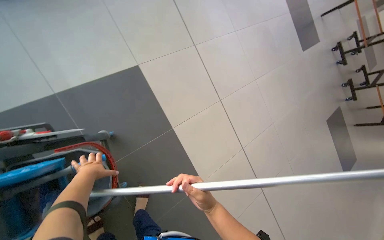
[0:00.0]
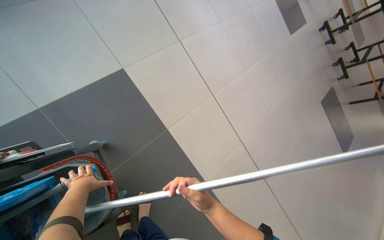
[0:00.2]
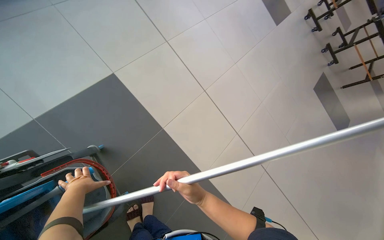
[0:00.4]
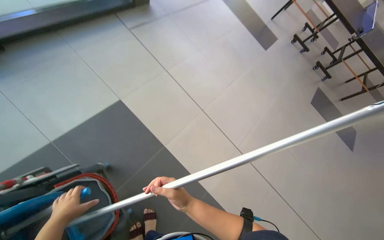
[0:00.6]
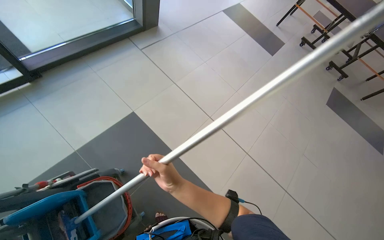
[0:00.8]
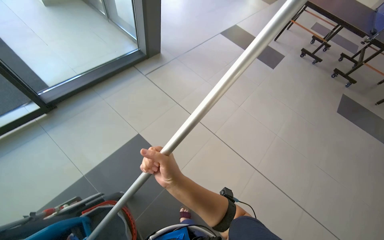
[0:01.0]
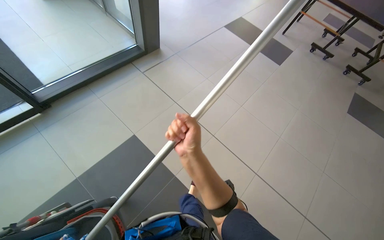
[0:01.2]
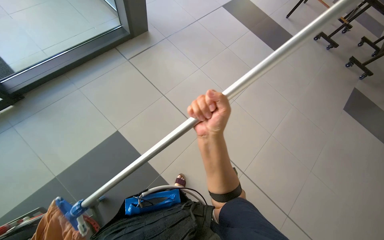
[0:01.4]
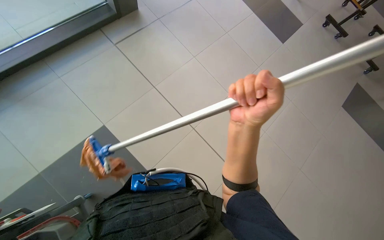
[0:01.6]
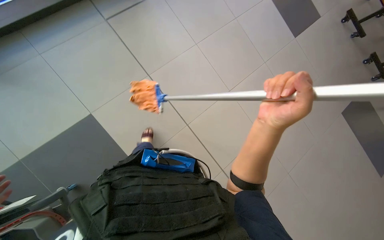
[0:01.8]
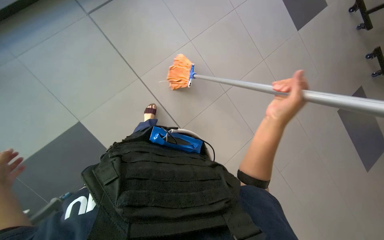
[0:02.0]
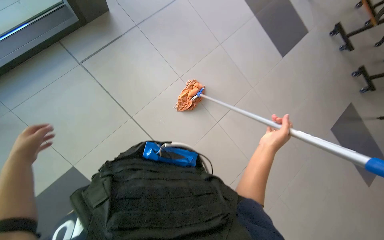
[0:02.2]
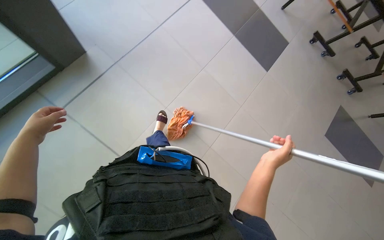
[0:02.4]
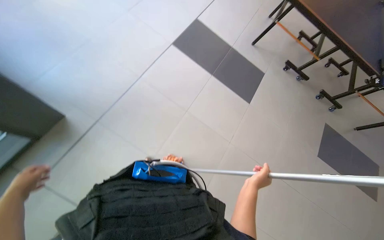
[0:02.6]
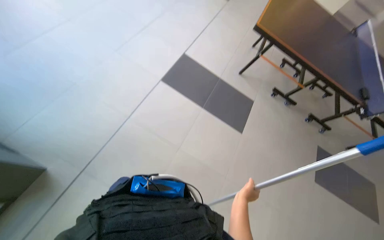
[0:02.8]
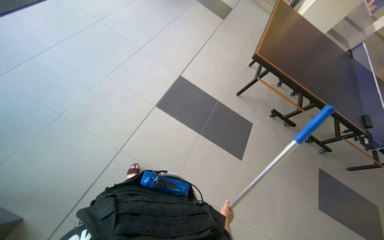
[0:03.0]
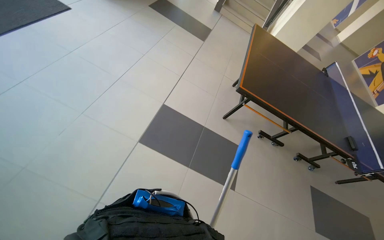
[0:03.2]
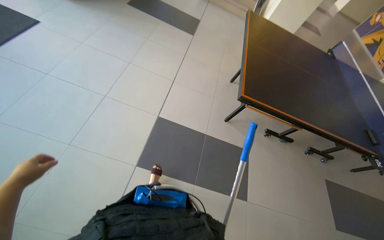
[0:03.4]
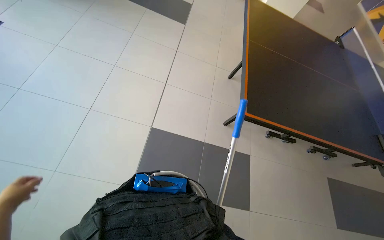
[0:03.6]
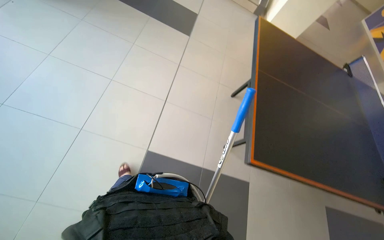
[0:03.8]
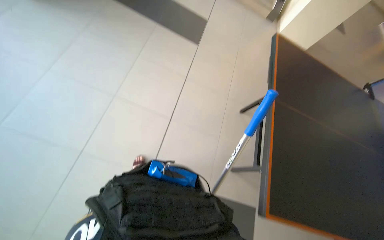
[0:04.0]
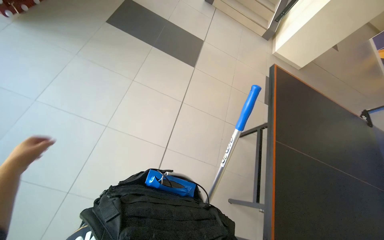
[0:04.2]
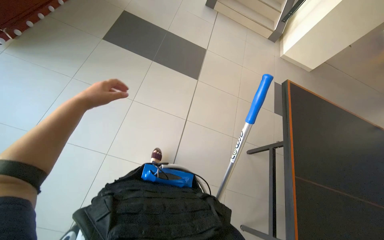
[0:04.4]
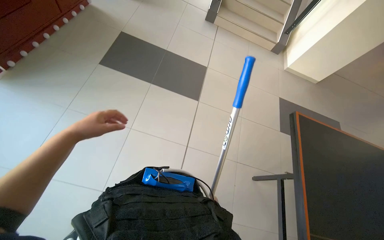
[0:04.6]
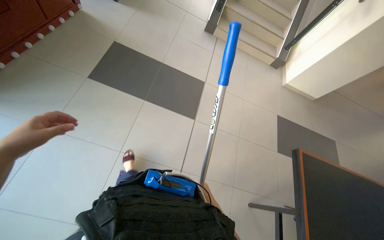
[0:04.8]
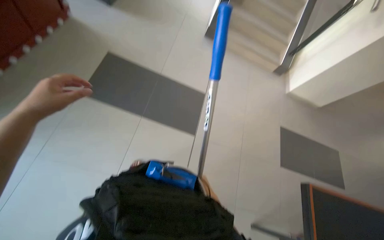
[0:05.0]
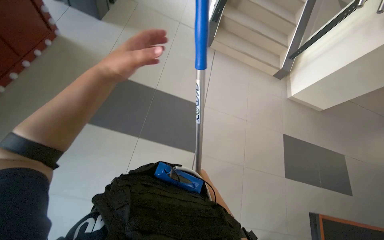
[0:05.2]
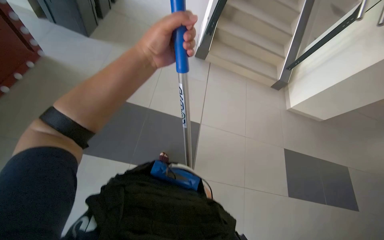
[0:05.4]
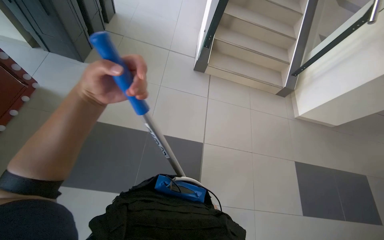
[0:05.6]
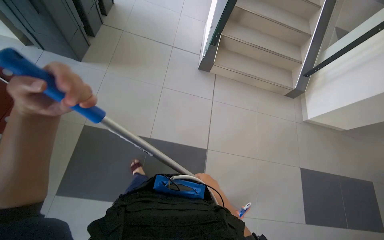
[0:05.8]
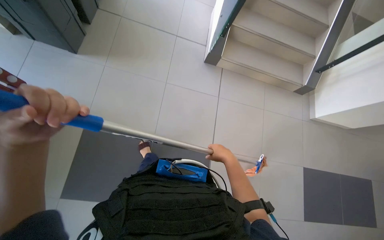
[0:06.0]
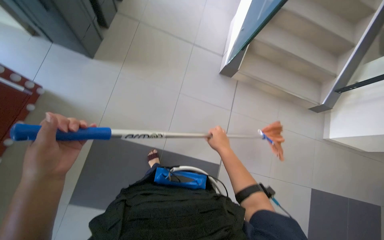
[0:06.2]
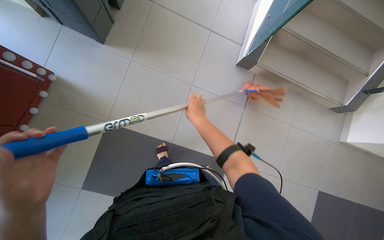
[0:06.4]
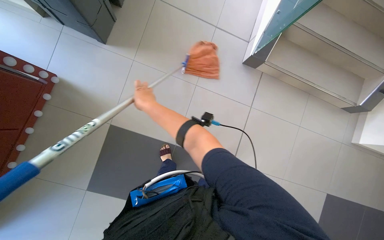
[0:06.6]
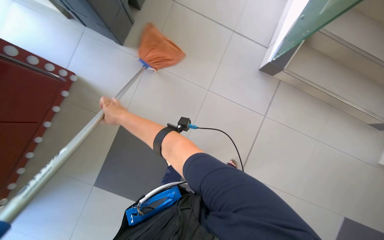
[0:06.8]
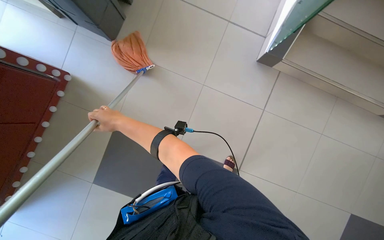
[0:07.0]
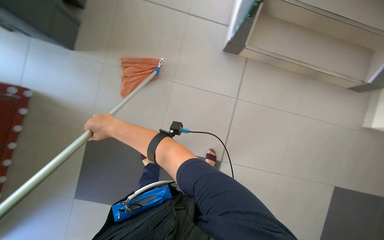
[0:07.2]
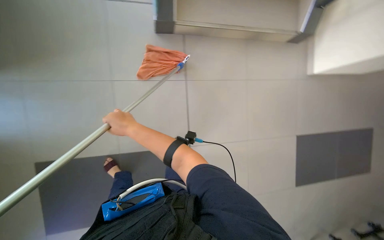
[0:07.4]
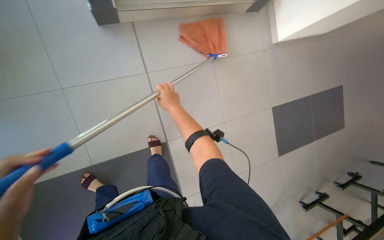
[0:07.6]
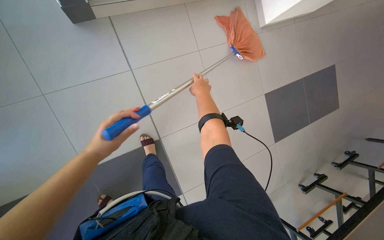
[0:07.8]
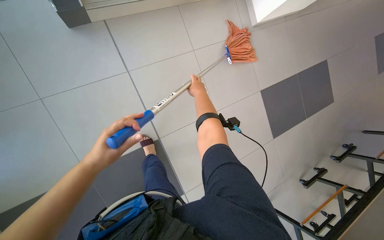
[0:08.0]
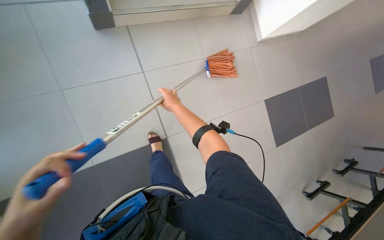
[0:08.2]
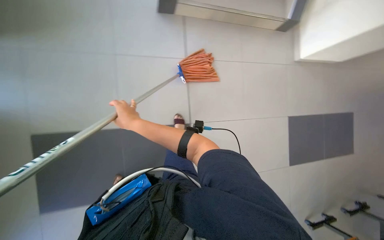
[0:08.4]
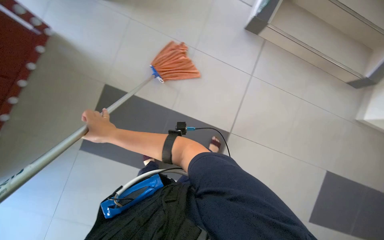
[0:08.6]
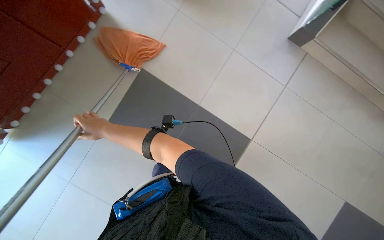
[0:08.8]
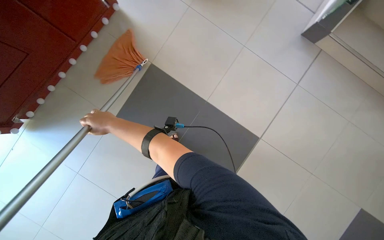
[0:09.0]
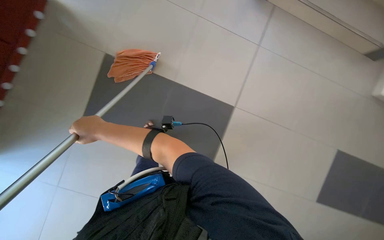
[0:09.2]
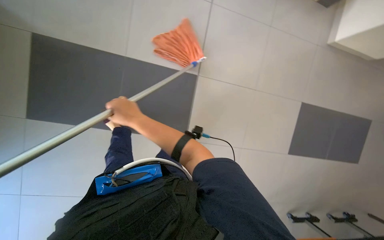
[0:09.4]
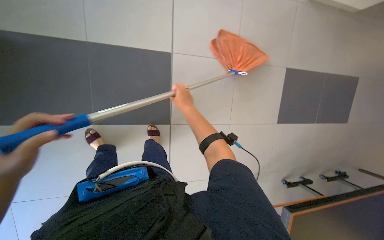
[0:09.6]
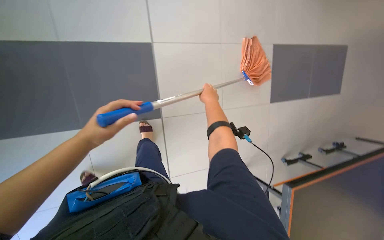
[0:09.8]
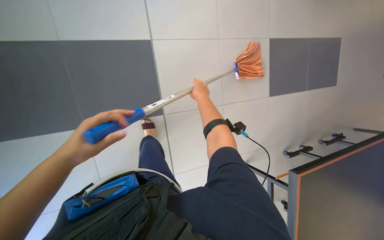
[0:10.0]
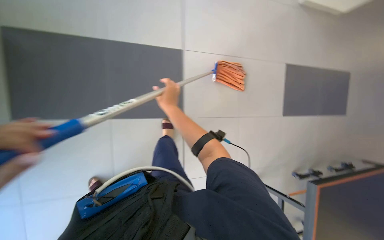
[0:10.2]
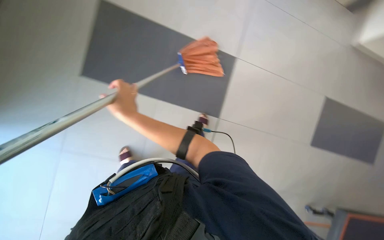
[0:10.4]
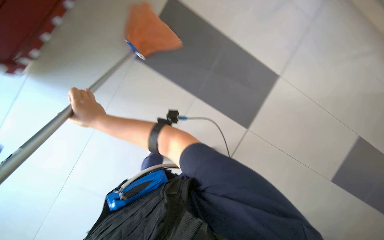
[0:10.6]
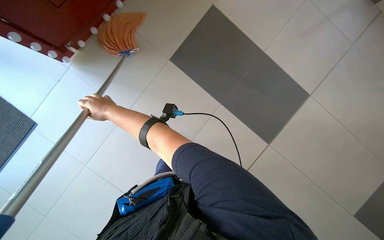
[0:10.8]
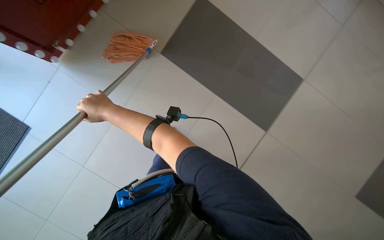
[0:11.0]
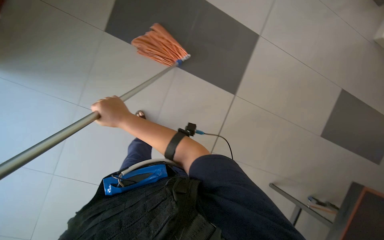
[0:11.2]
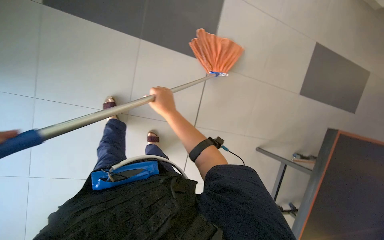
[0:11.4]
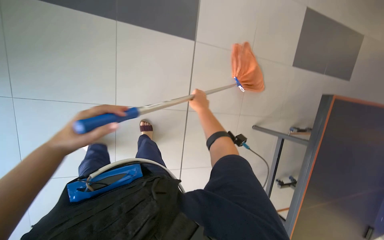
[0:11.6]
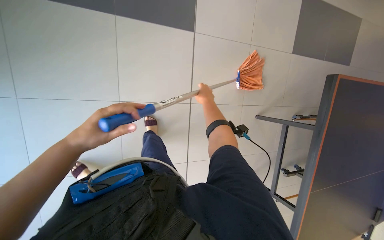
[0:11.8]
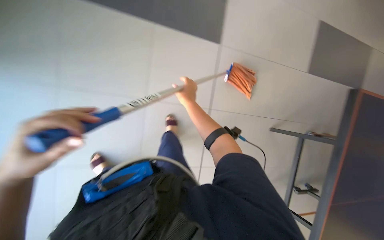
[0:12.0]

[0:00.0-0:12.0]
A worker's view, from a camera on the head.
Job: mopping floor.
The whole recording: Mopping the floor. The worker mops the floor with a mop, wrings it in the bucket, and changes the mop head.
0:00.0 to 0:01.6: The camera is carried roughly 60 cm.
0:01.6 to 0:03.0: The camera is carried roughly 90 cm. The view tips upward by about 15 degrees.
0:04.4 to 0:06.0: The camera is carried some 1.5 m.
0:06.0 to 0:07.6: The wearer's head swings some 15 degrees to the left. The right hand is displaced up the picture and to the left by roughly 50 cm.
0:07.6 to 0:09.0: The right hand moves to the left and down the picture, roughly 40 cm.
0:09.0 to 0:10.4: The head rotates roughly 30 degrees to the right. The right hand reaches some 50 cm to the right, then returns.
0:10.4 to 0:12.0: The right hand travels to the right by approximately 15 cm.

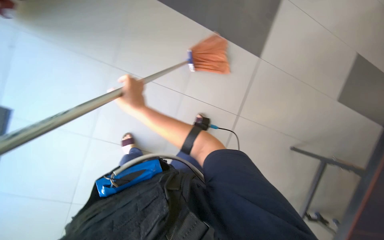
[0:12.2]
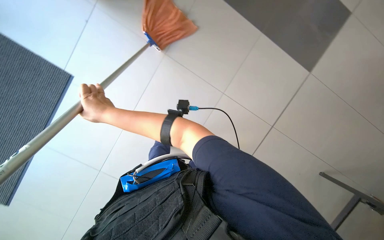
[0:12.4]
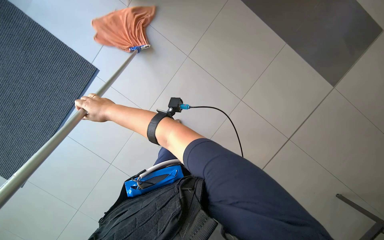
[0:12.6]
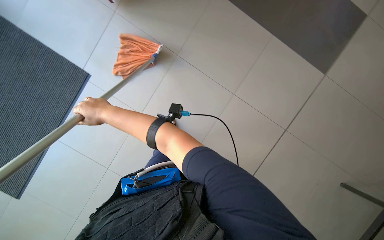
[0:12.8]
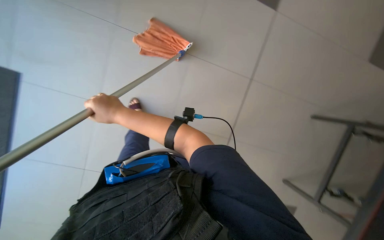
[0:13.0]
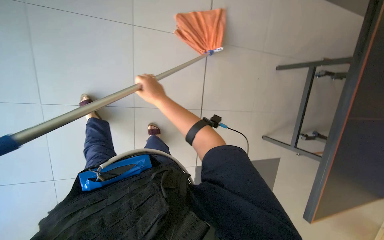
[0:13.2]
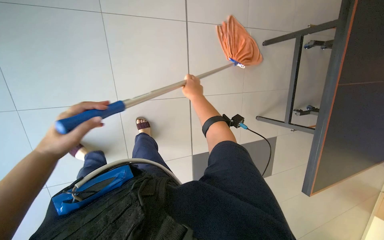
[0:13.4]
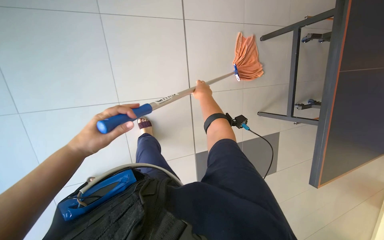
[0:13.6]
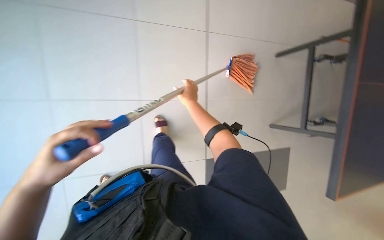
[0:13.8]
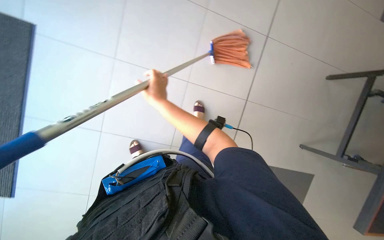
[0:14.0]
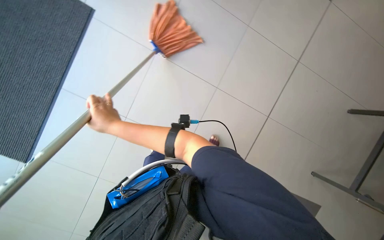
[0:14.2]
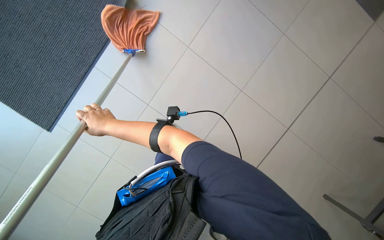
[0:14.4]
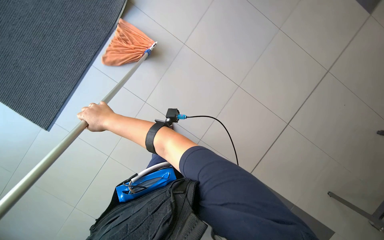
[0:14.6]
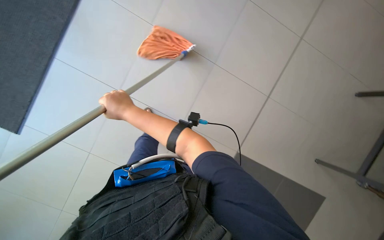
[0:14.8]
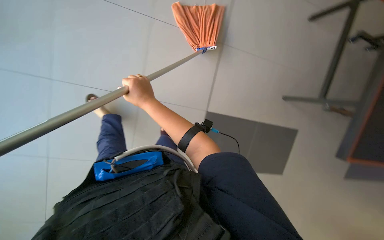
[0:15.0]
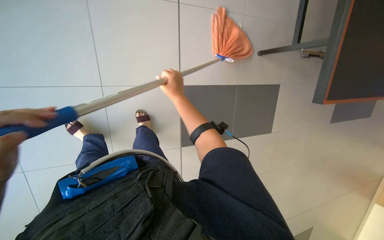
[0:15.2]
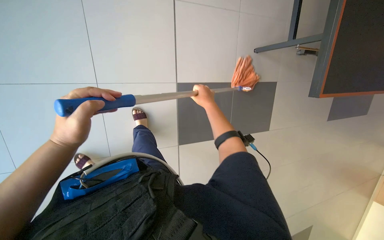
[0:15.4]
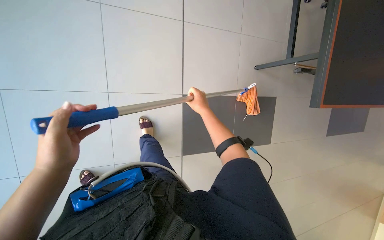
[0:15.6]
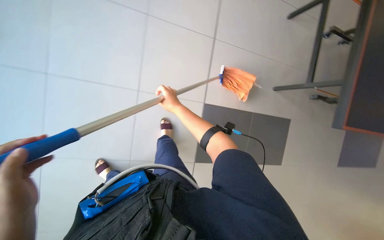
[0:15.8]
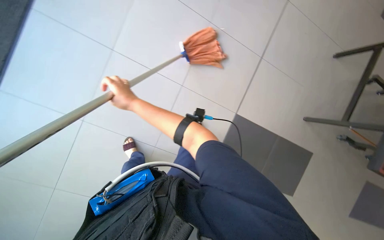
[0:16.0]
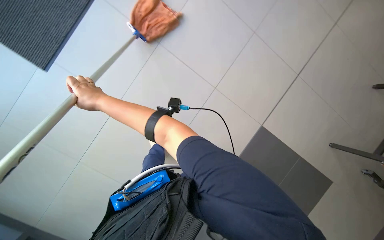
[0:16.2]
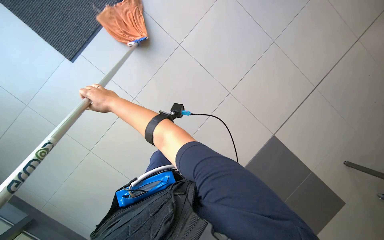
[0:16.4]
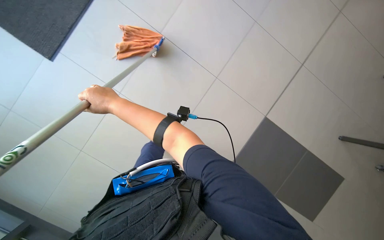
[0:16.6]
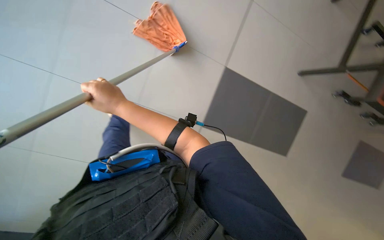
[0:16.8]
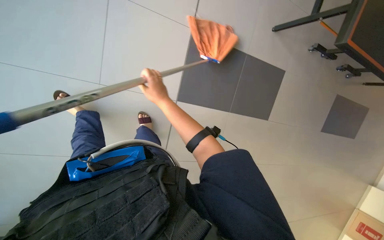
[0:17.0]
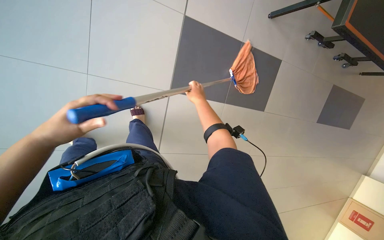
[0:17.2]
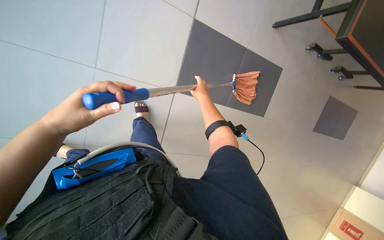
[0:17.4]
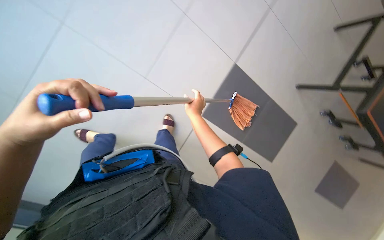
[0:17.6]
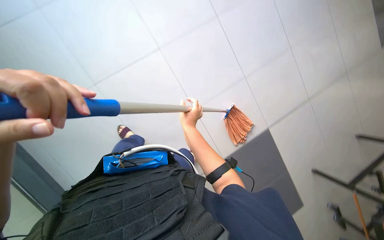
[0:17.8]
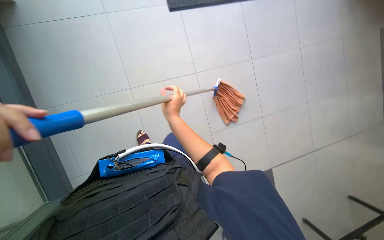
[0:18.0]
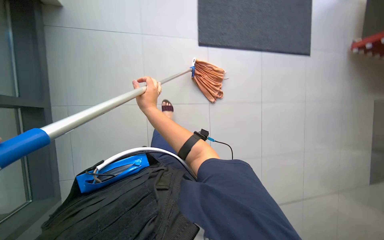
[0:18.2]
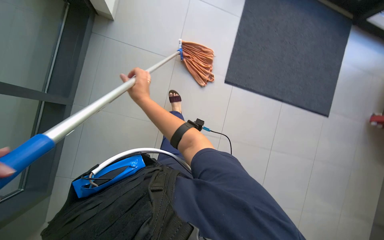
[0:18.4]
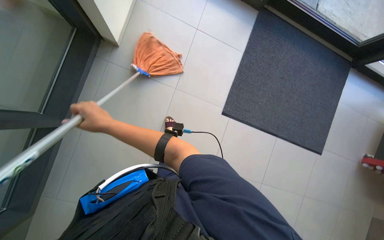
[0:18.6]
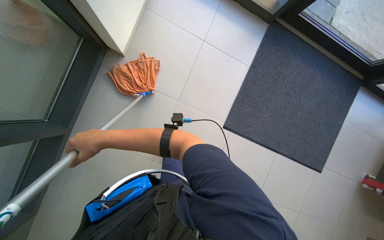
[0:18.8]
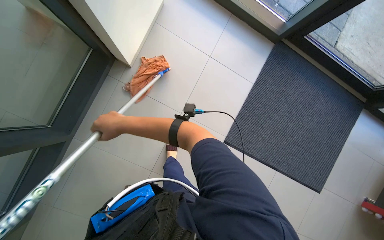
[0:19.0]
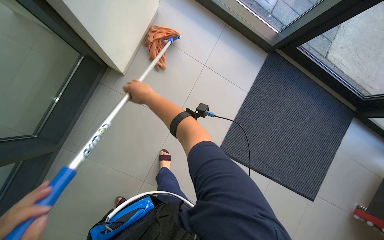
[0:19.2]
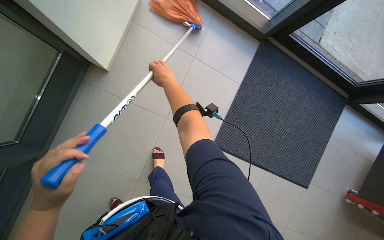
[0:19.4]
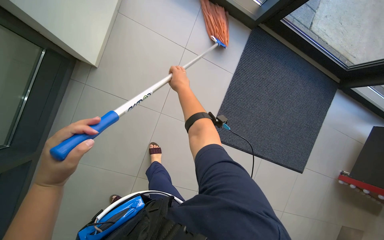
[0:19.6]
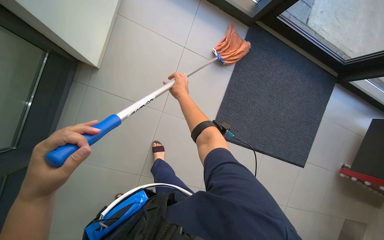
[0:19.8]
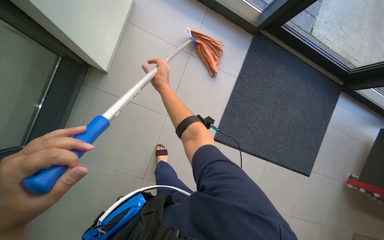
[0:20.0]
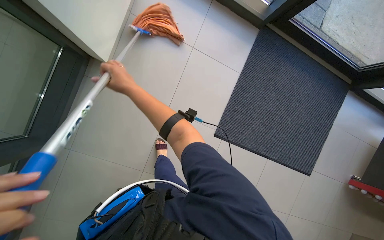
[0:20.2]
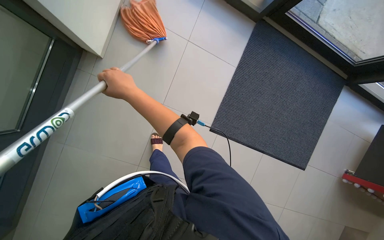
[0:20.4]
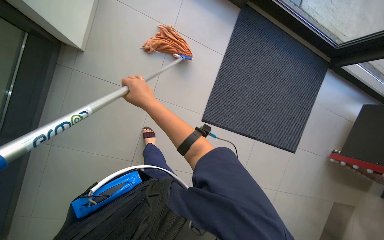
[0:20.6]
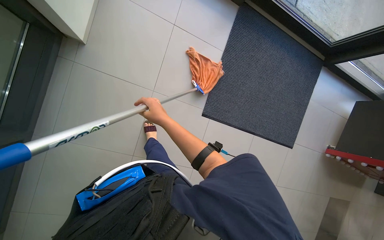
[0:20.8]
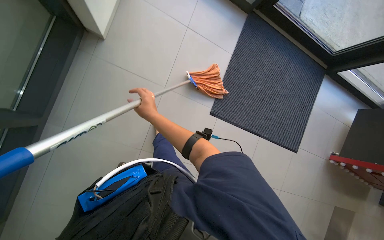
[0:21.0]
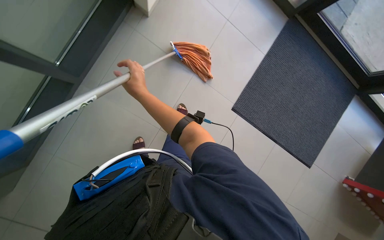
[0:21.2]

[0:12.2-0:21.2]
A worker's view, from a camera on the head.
Job: mopping floor.
The whole recording: Mopping the floor. The worker mops the floor with a mop, wrings it in the bucket, and changes the mop head.
0:12.2 to 0:13.8: The right hand shifts about 30 cm to the right.
0:13.8 to 0:15.2: The right hand goes to the left and returns, roughly 35 cm each way.
0:18.2 to 0:19.8: The head travels approximately 60 cm.
0:19.8 to 0:21.2: The right hand moves to the left, about 20 cm.
